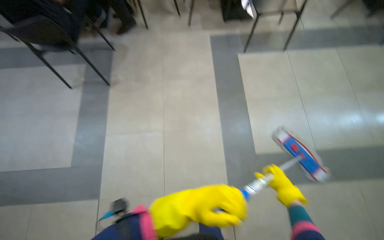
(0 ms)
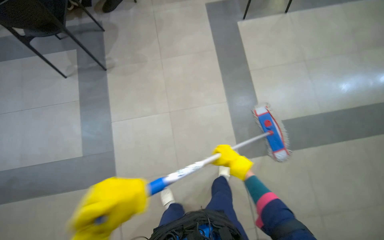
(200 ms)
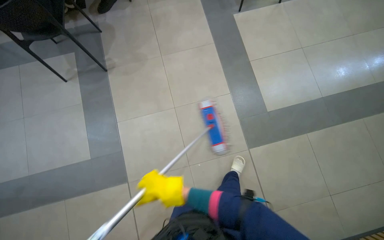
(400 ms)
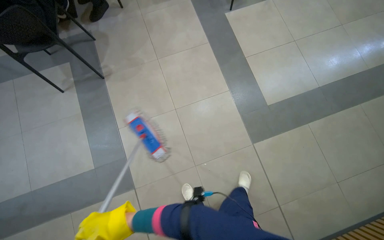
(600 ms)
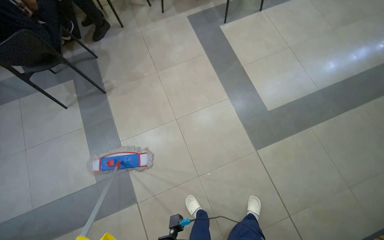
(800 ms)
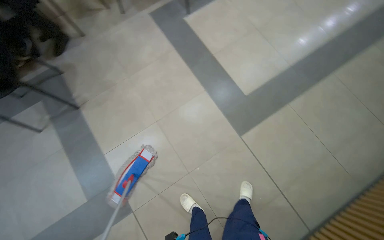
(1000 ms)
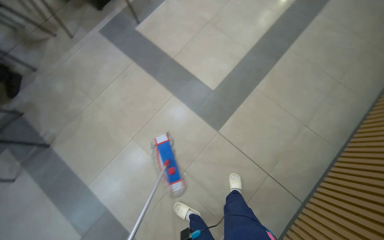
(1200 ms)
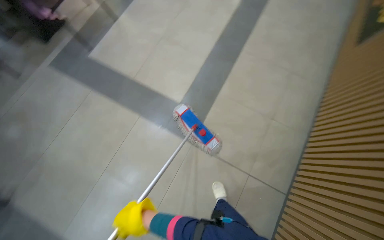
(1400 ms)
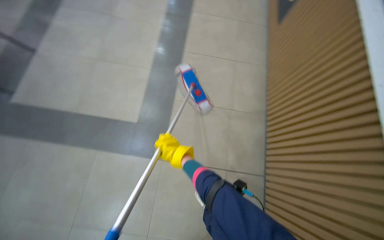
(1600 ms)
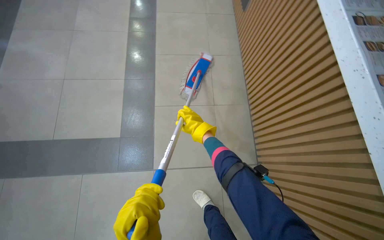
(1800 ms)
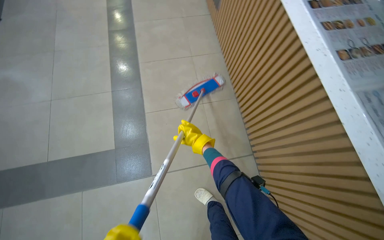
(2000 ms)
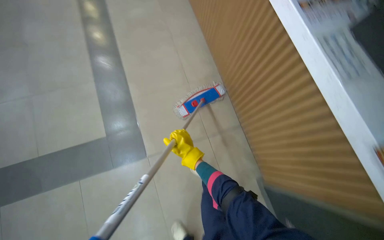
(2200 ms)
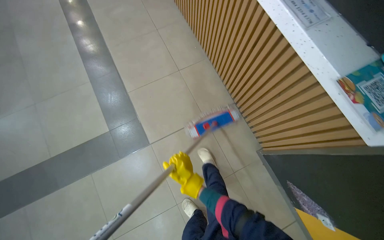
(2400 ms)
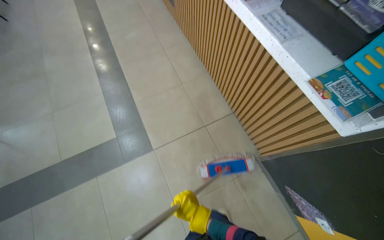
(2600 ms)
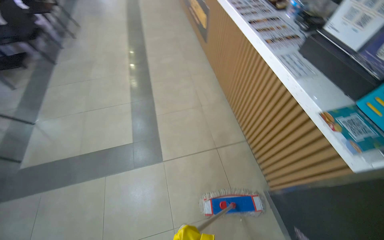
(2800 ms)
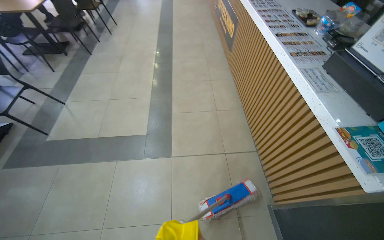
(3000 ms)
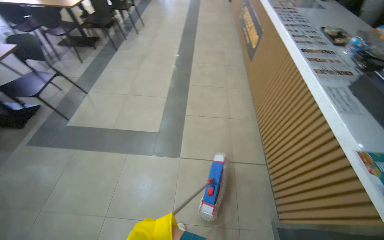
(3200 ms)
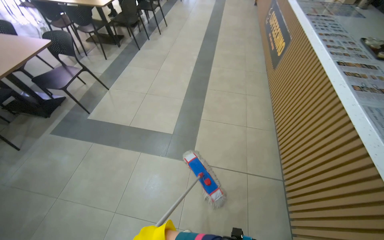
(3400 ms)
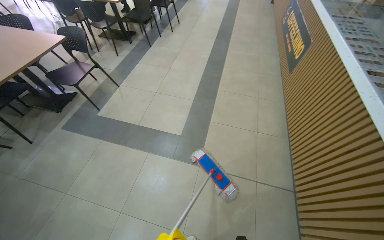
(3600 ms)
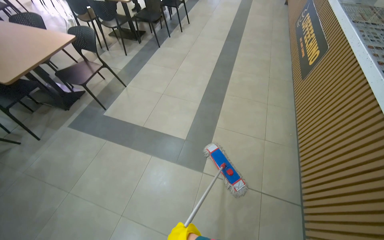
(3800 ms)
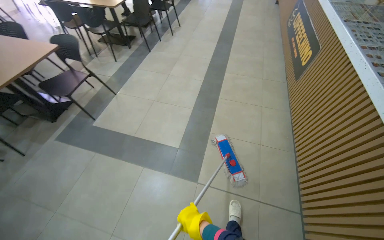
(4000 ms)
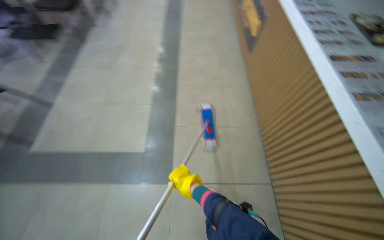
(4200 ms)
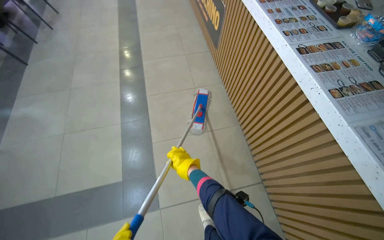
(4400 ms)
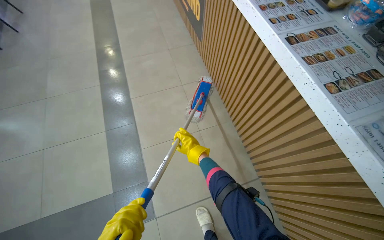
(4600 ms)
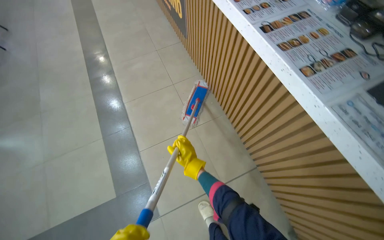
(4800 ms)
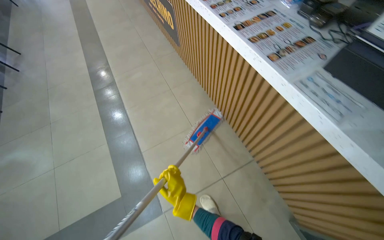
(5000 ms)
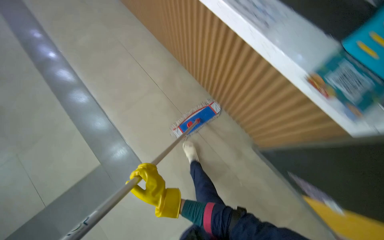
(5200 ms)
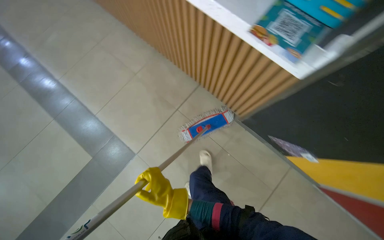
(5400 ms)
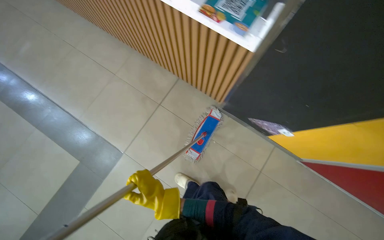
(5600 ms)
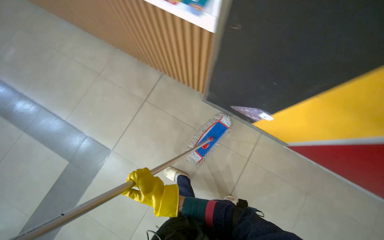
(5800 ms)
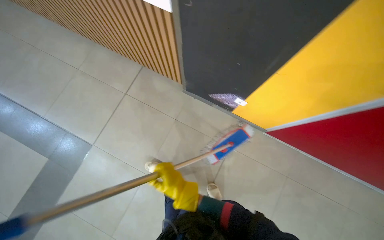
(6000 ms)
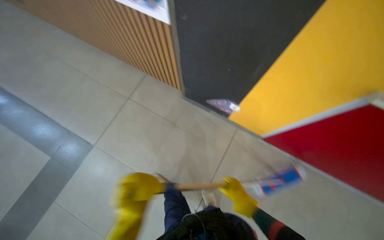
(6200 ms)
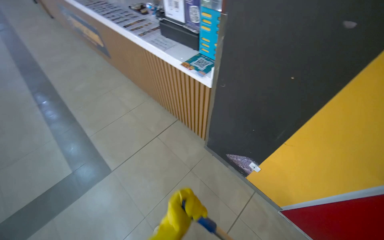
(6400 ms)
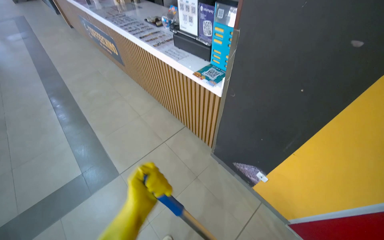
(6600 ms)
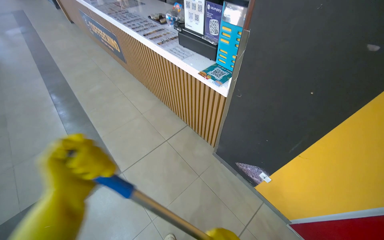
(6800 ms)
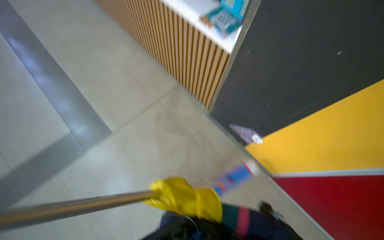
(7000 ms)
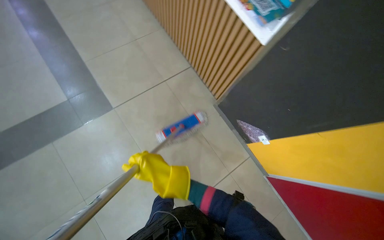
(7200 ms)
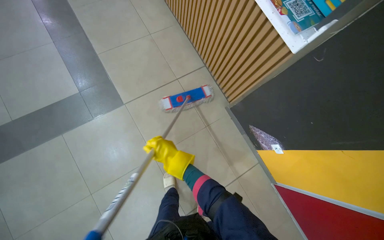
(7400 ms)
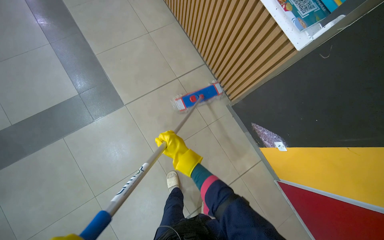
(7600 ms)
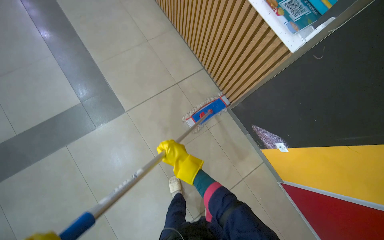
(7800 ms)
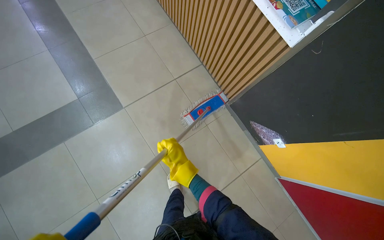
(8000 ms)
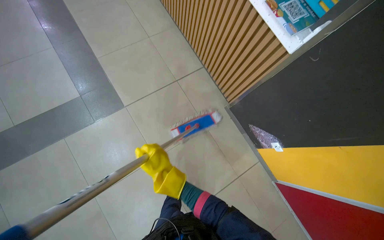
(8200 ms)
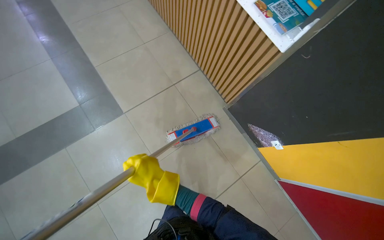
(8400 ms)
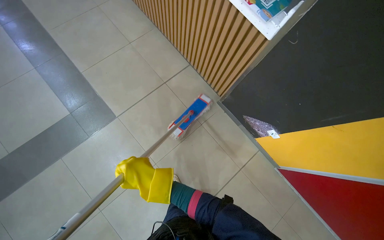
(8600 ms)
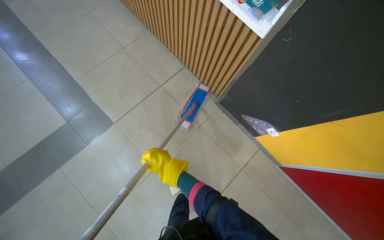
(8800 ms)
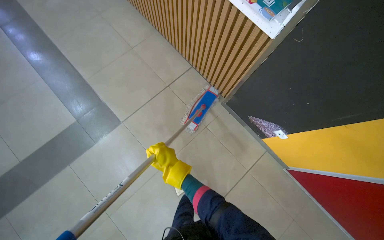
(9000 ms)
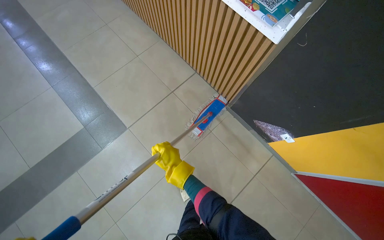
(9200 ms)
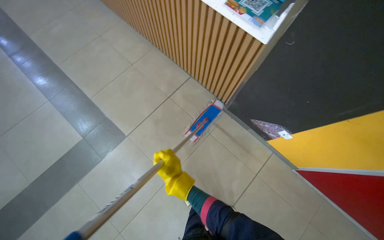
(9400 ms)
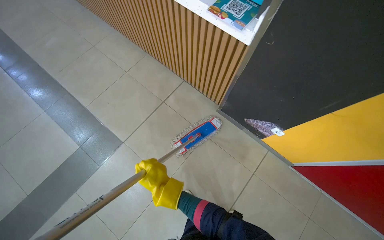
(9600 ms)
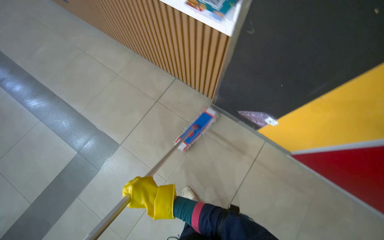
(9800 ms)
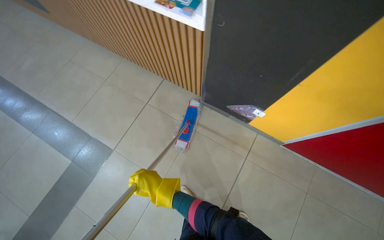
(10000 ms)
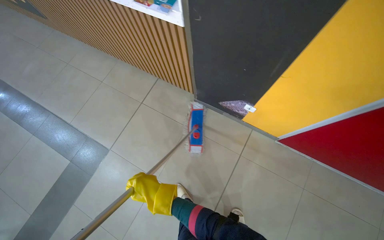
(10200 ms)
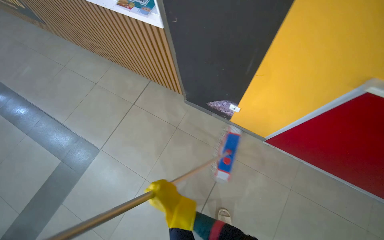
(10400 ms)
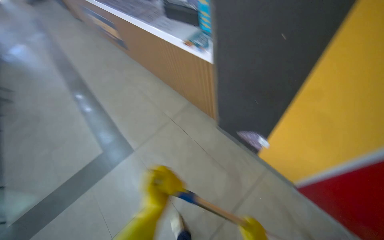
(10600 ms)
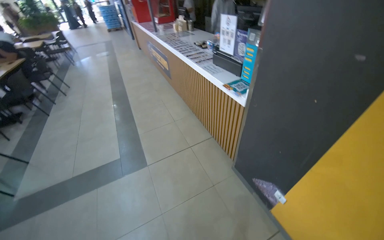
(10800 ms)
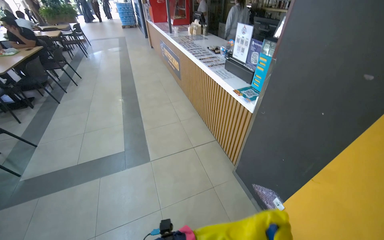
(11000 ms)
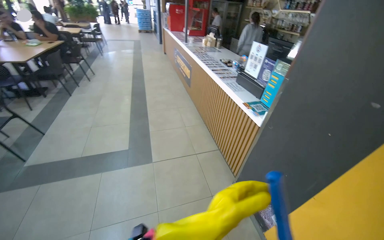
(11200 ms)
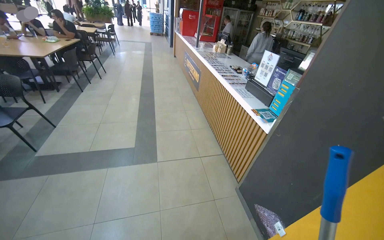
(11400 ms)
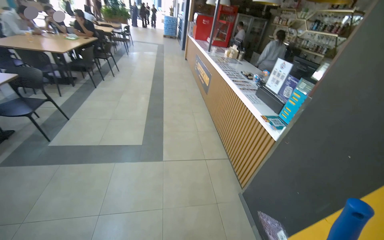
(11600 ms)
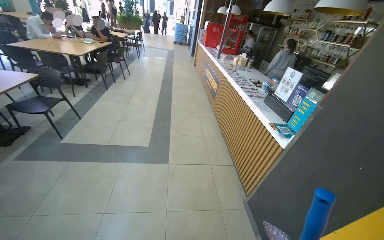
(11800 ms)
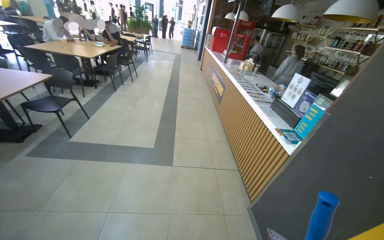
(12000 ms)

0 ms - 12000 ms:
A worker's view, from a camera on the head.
Job: mopping floor.
The whole recording: Mopping cafeteria floor. The worker mops the floor in the cafeteria area, moving around tables and wringing the mop.
0 ms - 1600 ms: The camera travels roughly 80 cm. The wearer's head swings some 70 degrees to the right.
1600 ms - 3000 ms: The wearer looks about 15 degrees further upward.
3000 ms - 4400 ms: The camera is carried roughly 50 cm.
4400 ms - 6000 ms: The camera travels approximately 70 cm. The scene turns about 35 degrees counterclockwise in the picture.
6000 ms - 7600 ms: Everything in view rotates approximately 35 degrees clockwise.
7600 ms - 9000 ms: The right hand moves roughly 15 cm nearer to the camera and comes back.
9000 ms - 10400 ms: The camera travels to the right, about 40 cm.

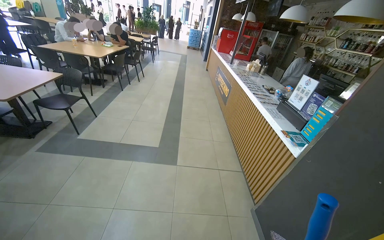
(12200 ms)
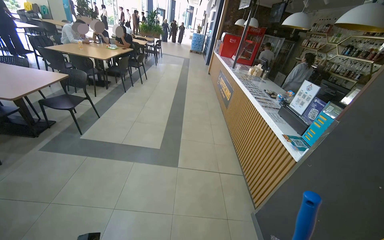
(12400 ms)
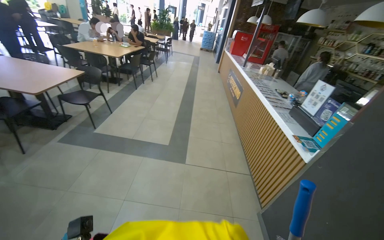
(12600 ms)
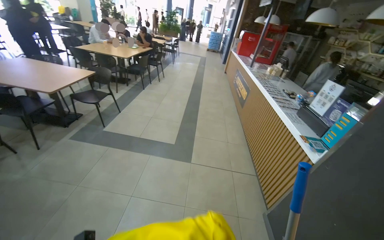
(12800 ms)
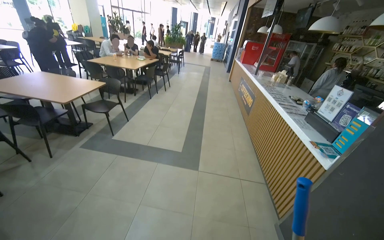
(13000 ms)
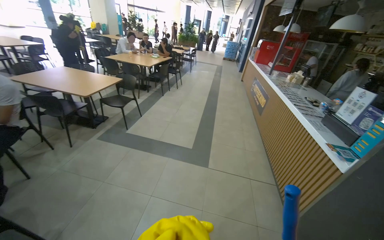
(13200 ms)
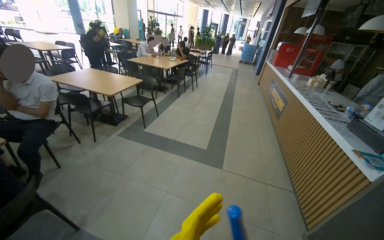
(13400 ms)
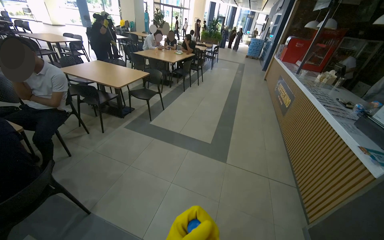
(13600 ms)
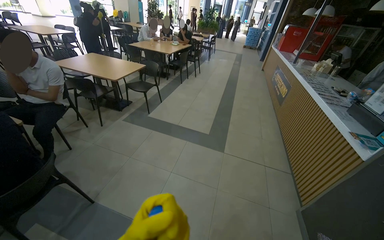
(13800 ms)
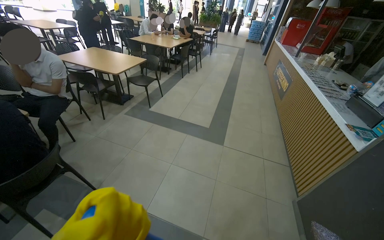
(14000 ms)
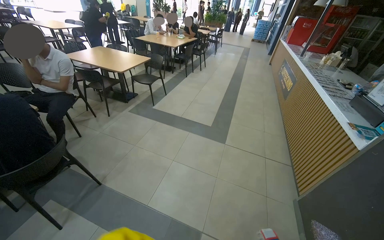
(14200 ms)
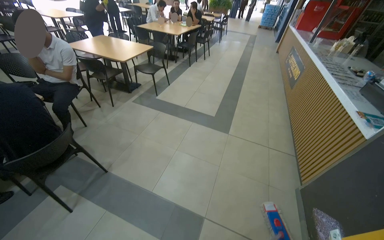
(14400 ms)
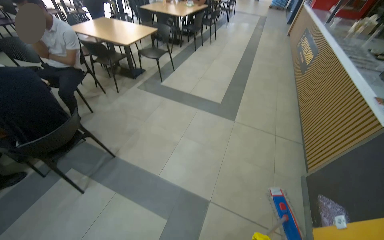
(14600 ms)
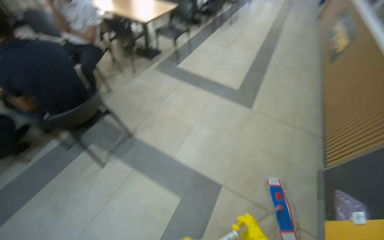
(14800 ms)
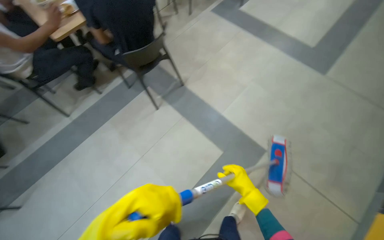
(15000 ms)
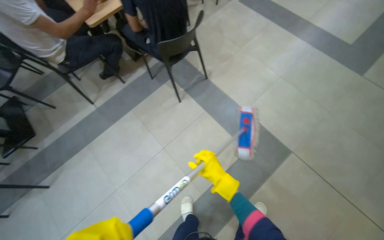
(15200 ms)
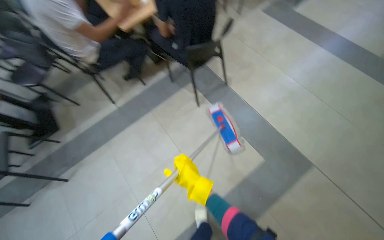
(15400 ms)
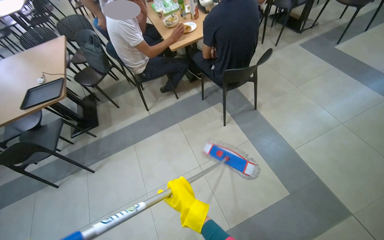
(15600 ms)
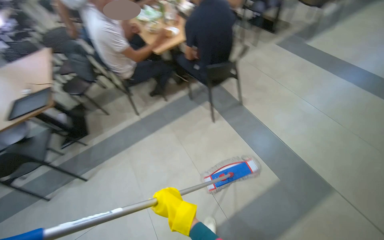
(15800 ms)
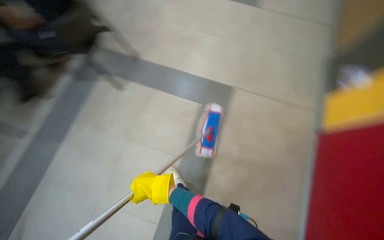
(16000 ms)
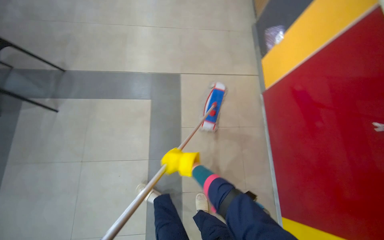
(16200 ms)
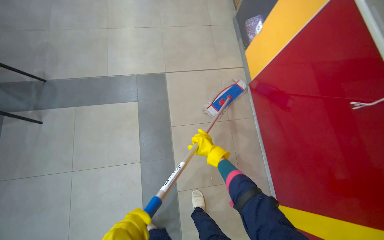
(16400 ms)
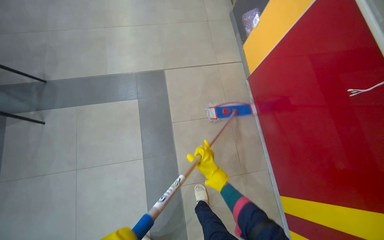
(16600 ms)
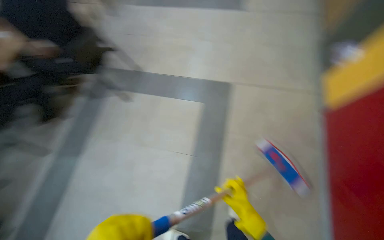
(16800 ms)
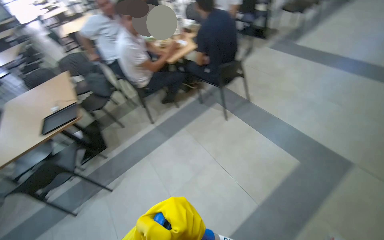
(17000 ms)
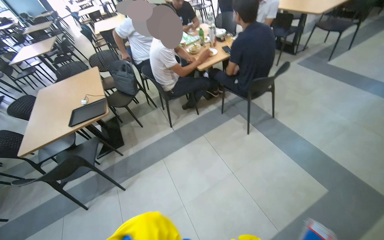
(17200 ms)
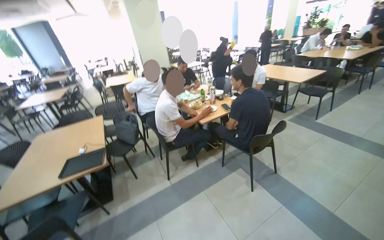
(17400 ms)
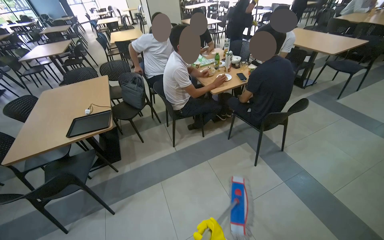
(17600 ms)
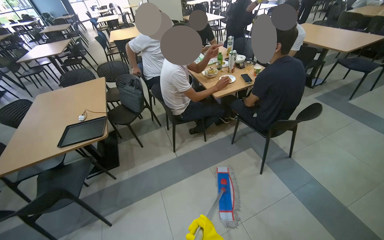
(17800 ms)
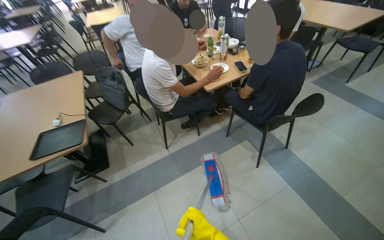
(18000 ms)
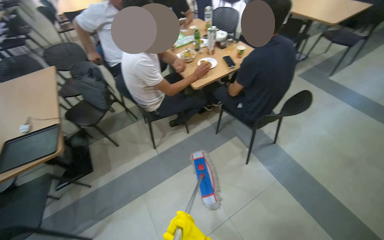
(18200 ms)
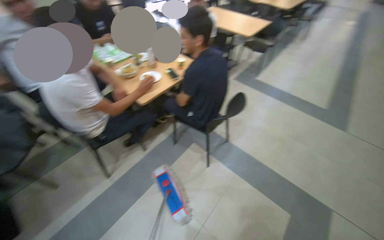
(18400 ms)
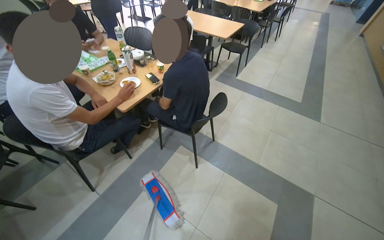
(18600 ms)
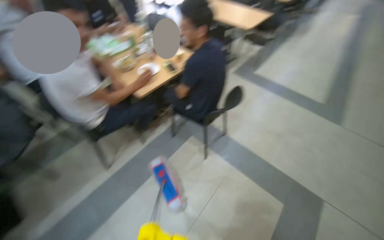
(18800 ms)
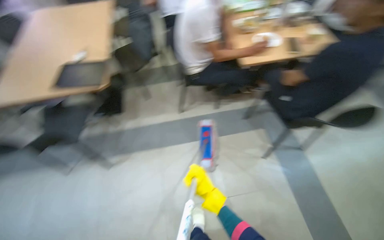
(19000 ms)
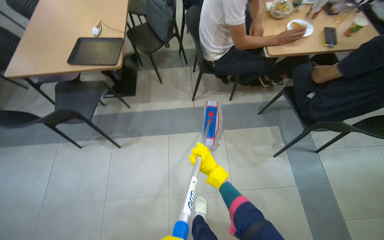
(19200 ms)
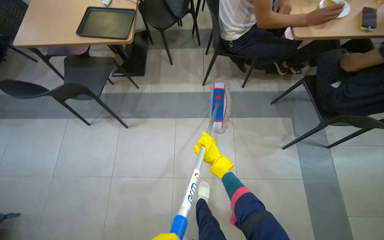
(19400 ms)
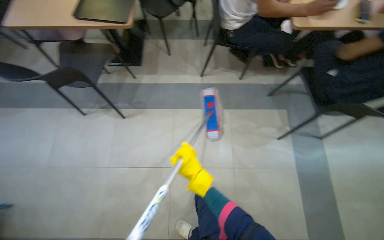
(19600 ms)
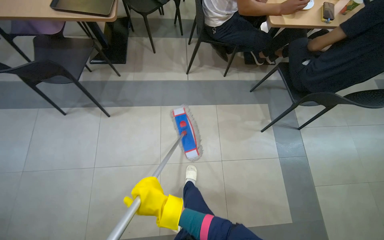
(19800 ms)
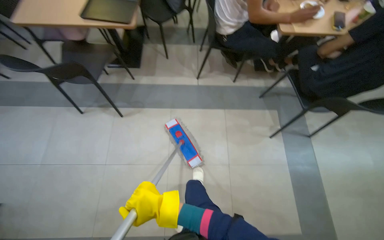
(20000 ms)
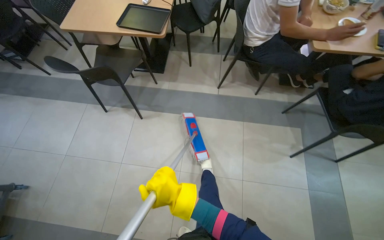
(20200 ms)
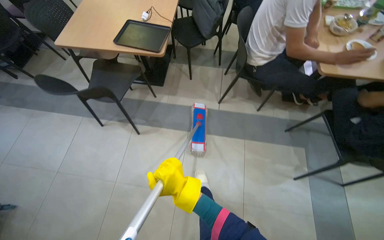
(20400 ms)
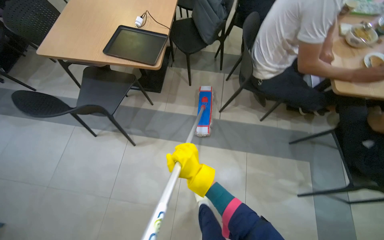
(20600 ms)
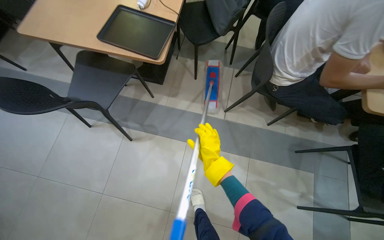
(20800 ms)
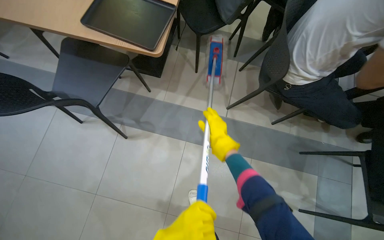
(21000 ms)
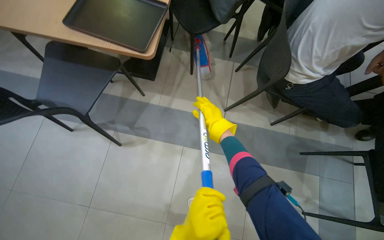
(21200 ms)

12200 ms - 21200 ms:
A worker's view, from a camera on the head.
Job: mopping floor.
The whole recording: Mopping cafeteria floor. The worker mops the floor in the cafeteria area, moving around tables and wringing the mop.
12200 ms - 13800 ms: The camera is aimed some 15 degrees further to the left.
13800 ms - 15200 ms: The head travels roughly 40 cm. The wearer looks approximately 35 degrees further to the left. The view tilts approximately 35 degrees downward.
16600 ms - 18200 ms: The head travels some 90 cm. The wearer looks some 55 degrees further to the left.
18200 ms - 19800 ms: The view tilts approximately 20 degrees downward. The scene rotates clockwise by approximately 30 degrees.
19800 ms - 21200 ms: The head travels about 60 cm.
